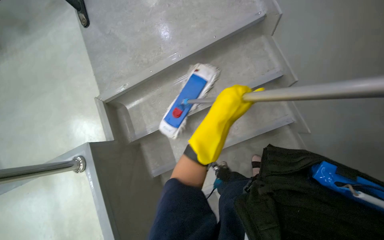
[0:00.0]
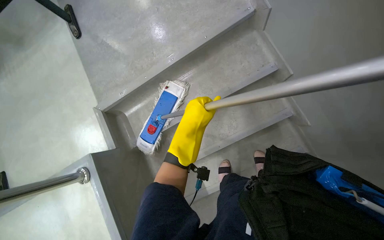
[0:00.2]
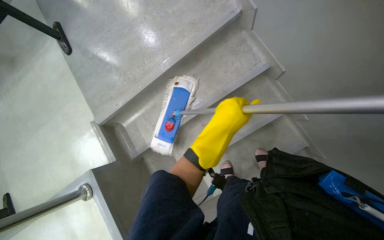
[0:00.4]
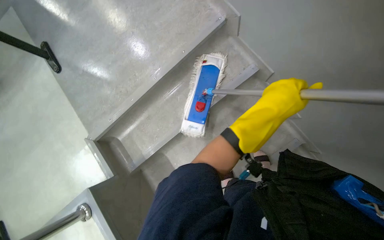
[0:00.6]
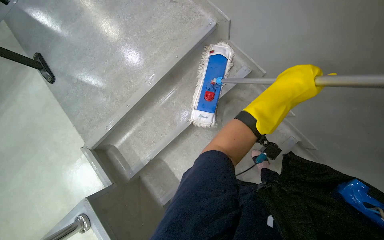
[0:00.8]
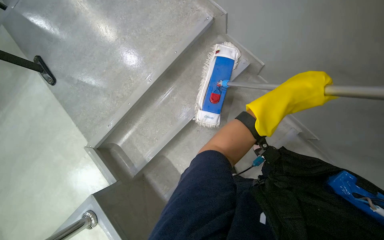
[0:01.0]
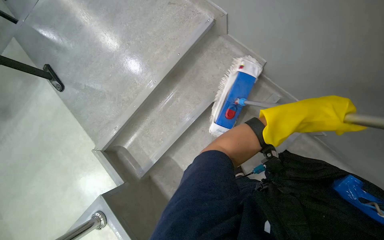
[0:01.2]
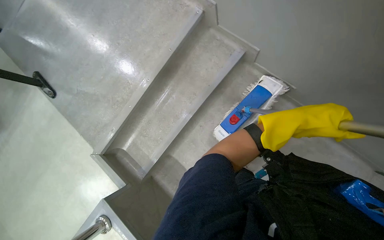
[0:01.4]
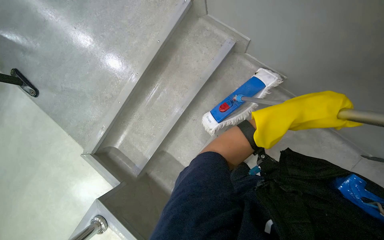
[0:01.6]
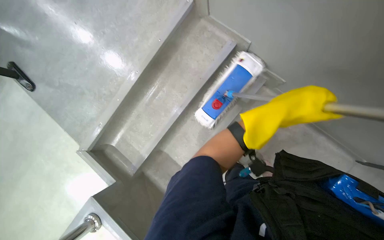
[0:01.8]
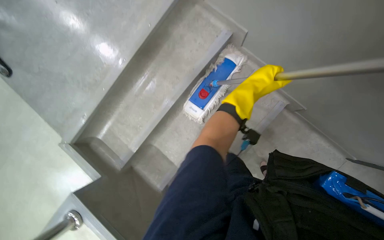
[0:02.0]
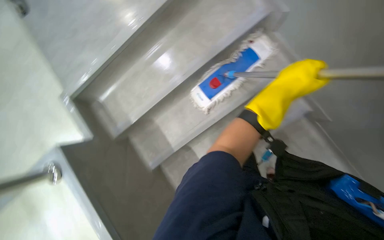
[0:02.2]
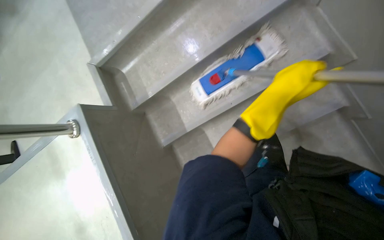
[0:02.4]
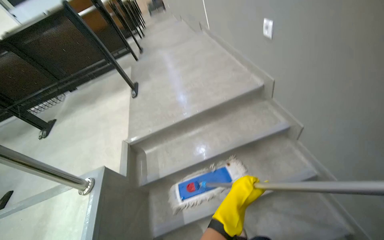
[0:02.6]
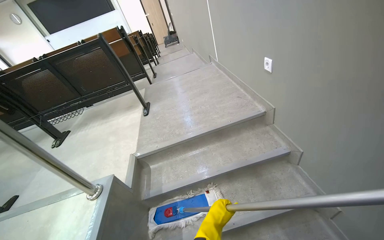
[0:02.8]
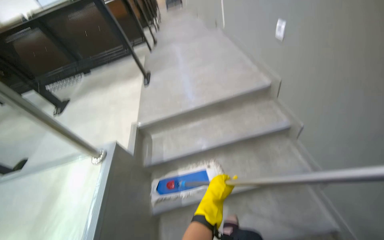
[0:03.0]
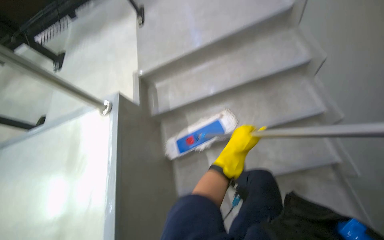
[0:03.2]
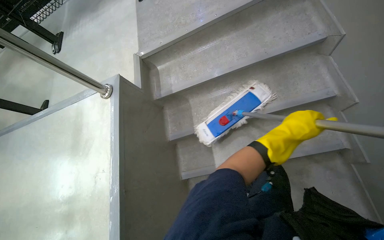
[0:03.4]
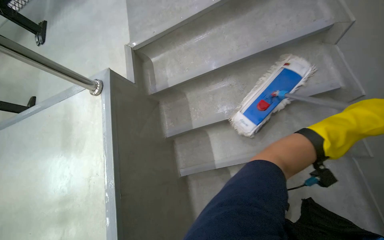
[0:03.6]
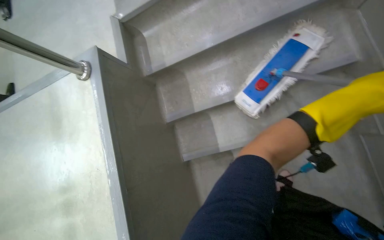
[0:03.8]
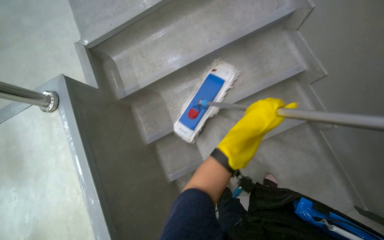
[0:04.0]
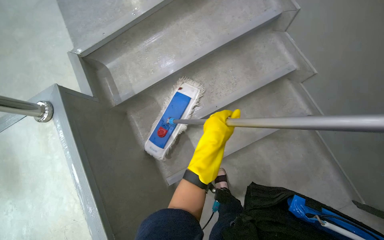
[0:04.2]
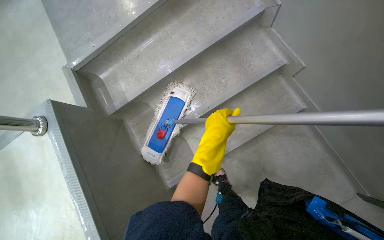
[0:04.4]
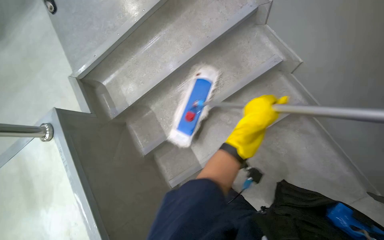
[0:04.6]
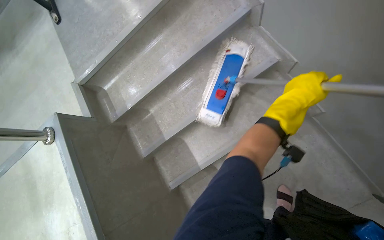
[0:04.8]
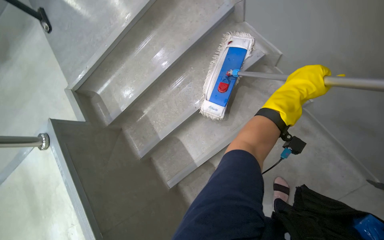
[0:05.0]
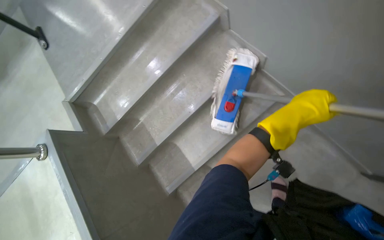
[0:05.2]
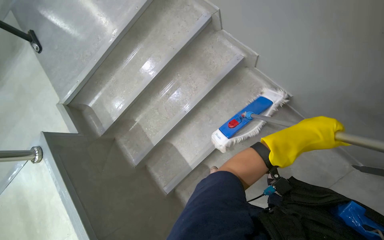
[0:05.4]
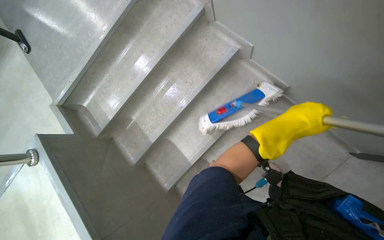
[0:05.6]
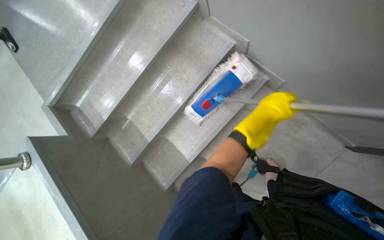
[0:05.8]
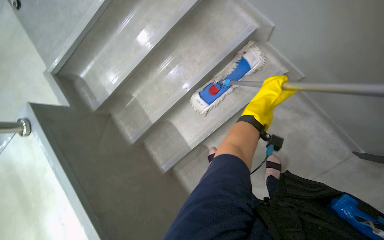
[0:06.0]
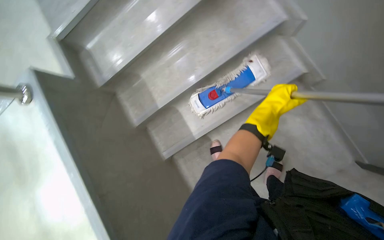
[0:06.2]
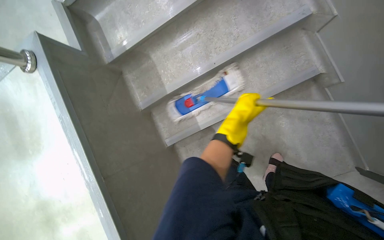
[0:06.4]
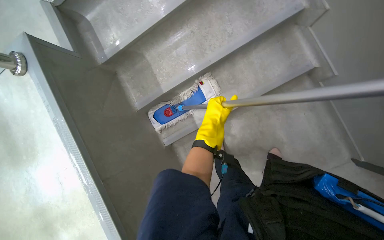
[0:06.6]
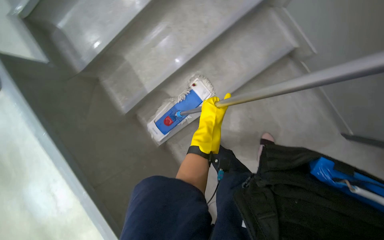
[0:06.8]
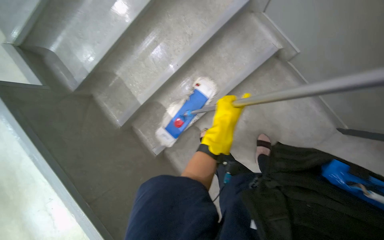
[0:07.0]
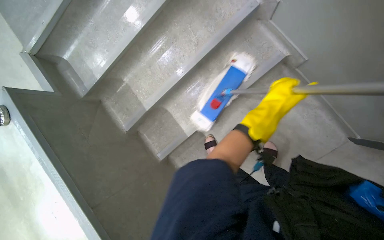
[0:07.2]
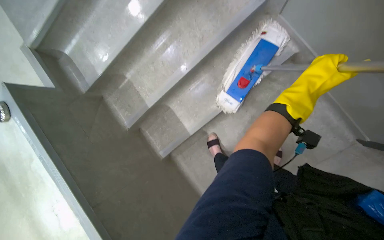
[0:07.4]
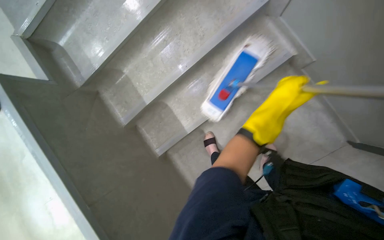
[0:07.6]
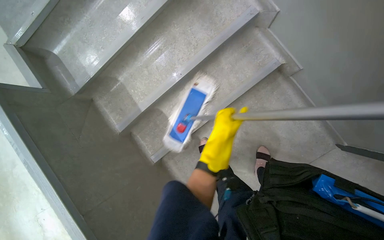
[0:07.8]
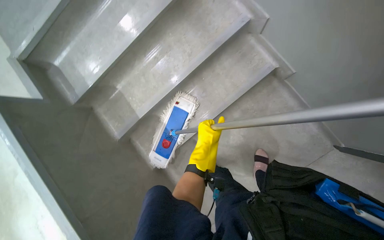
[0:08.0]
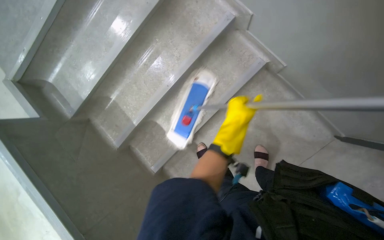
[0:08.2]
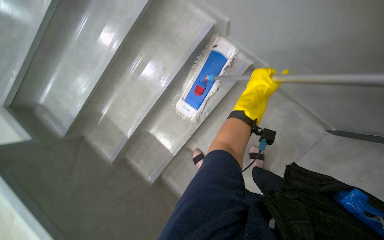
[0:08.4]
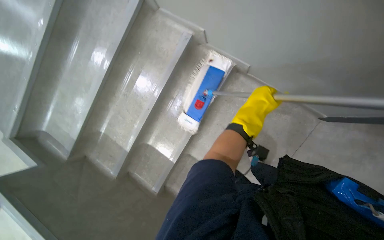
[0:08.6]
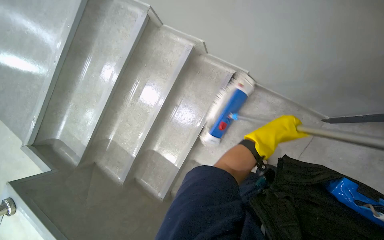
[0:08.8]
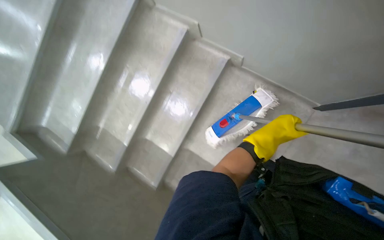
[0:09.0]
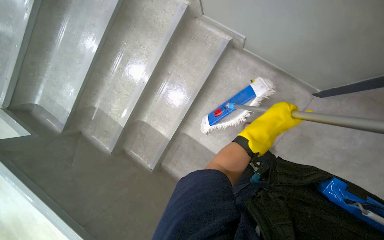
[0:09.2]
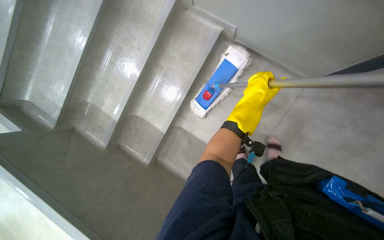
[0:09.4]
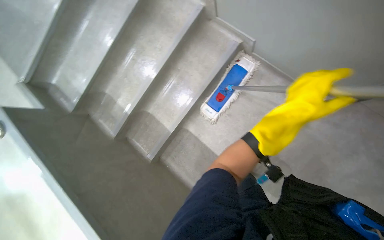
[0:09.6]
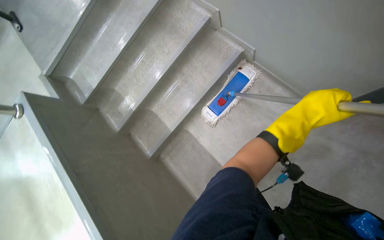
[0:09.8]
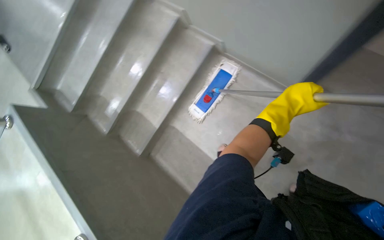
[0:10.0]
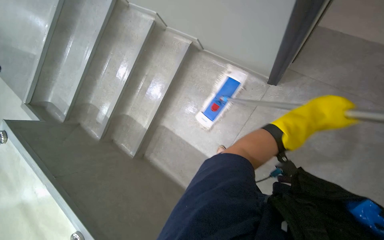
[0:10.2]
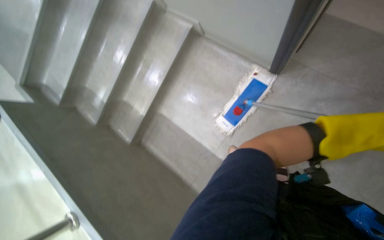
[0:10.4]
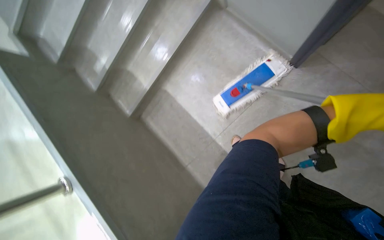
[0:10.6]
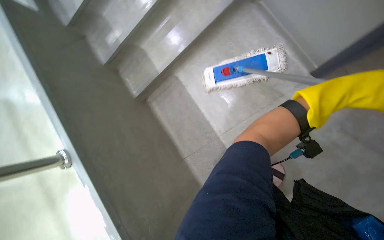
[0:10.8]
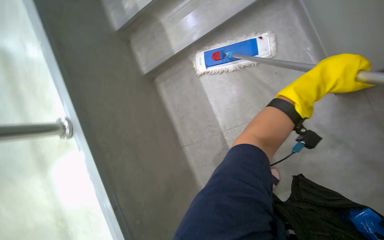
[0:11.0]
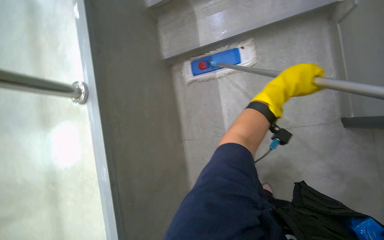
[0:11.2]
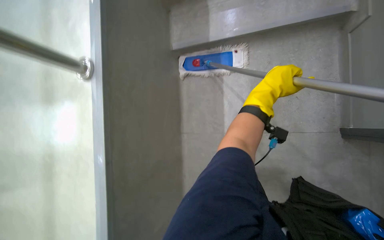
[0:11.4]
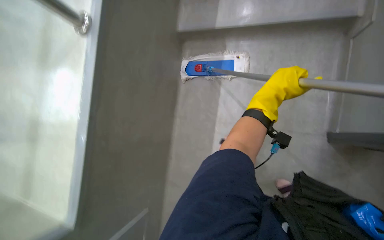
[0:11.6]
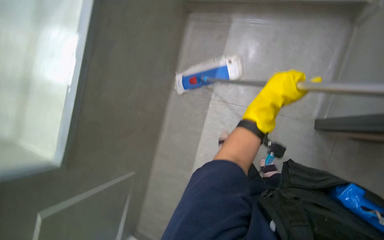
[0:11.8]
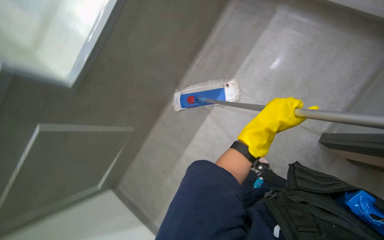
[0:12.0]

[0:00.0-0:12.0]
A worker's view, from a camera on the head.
Job: mopping floor.
The whole recording: Mopping stairs. The worker mops the stairs with a long-handled mop.
0:00.0 to 0:01.6: Everything in view rotates about 30 degrees counterclockwise. The right hand heads to the right and nearer to the camera, covering roughly 25 cm.
0:01.6 to 0:03.0: The view tips upward by approximately 20 degrees. Everything in view rotates some 35 degrees clockwise.
0:03.0 to 0:04.4: The view tips downward by roughly 30 degrees.
0:10.4 to 0:12.0: The camera pitches downward, by about 15 degrees. Everything in view rotates roughly 40 degrees clockwise.

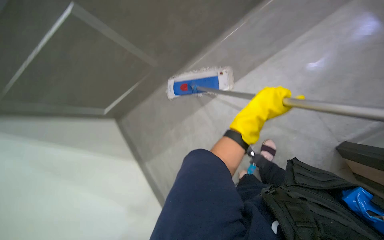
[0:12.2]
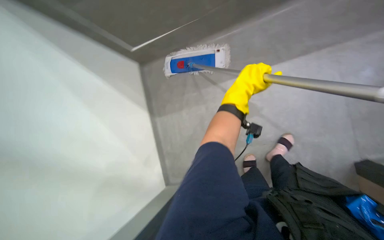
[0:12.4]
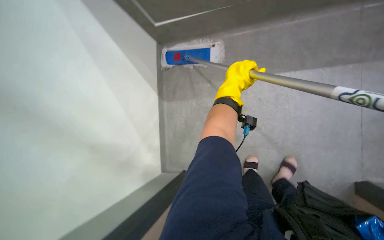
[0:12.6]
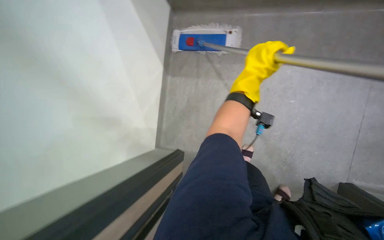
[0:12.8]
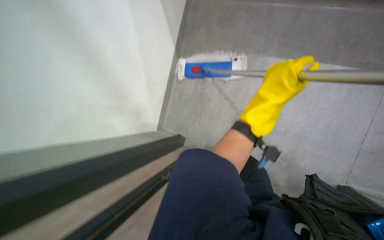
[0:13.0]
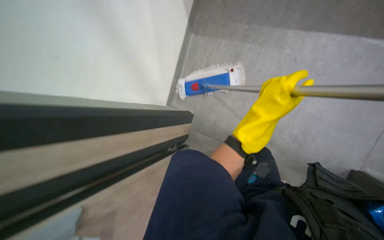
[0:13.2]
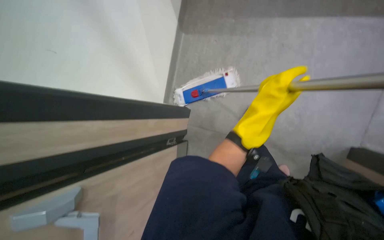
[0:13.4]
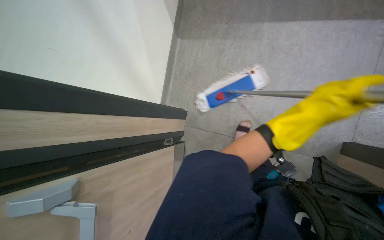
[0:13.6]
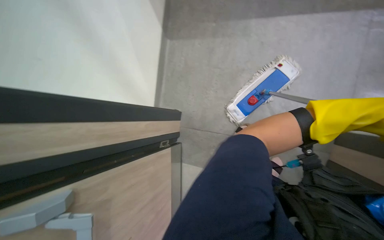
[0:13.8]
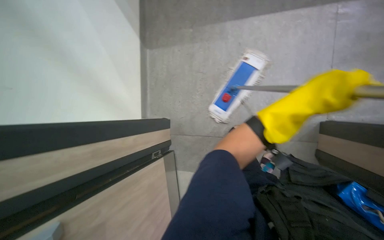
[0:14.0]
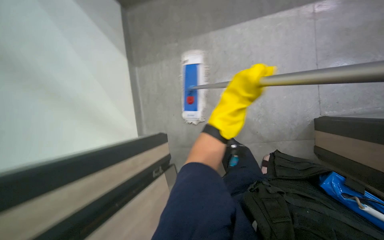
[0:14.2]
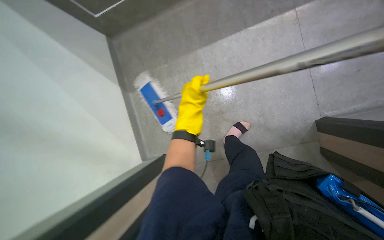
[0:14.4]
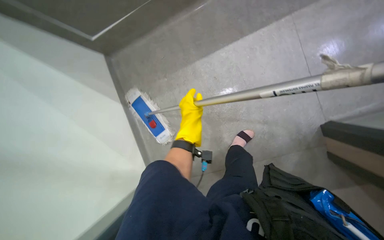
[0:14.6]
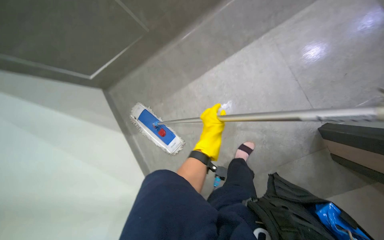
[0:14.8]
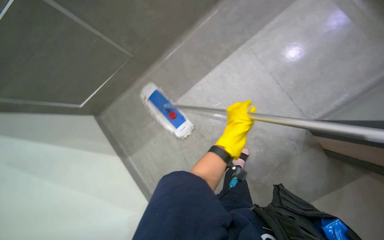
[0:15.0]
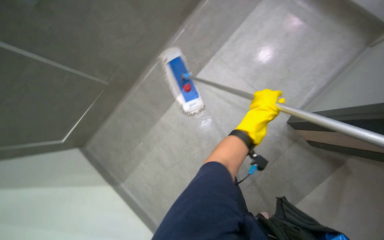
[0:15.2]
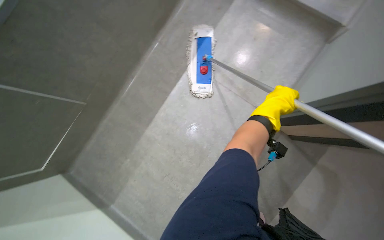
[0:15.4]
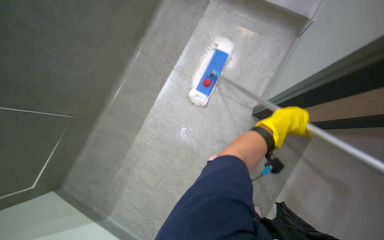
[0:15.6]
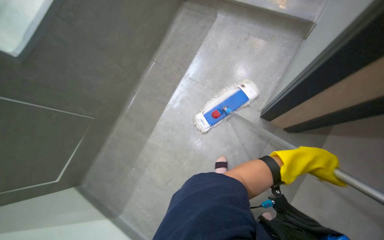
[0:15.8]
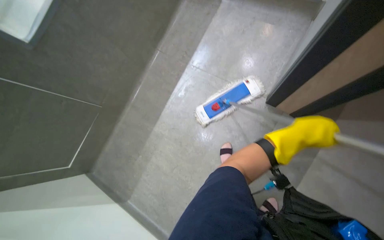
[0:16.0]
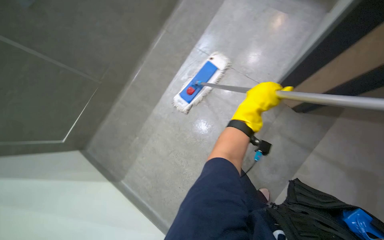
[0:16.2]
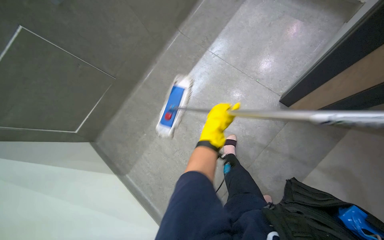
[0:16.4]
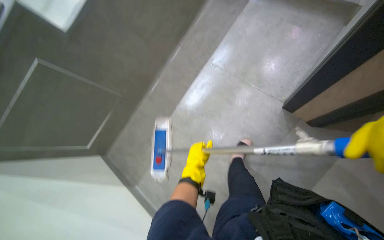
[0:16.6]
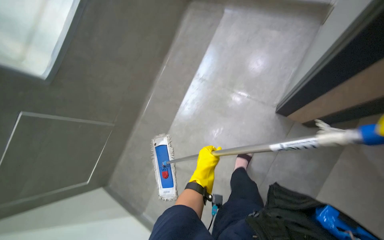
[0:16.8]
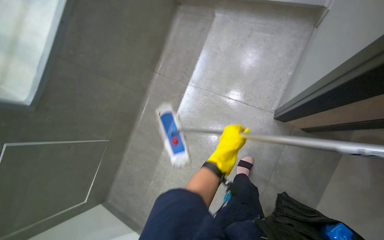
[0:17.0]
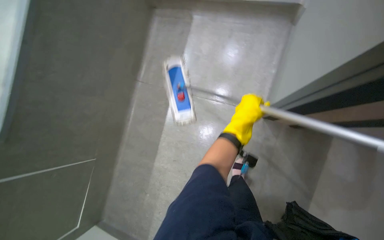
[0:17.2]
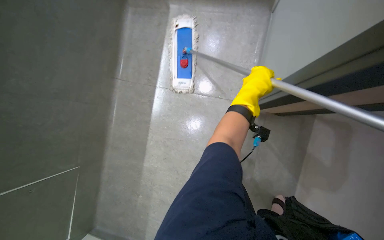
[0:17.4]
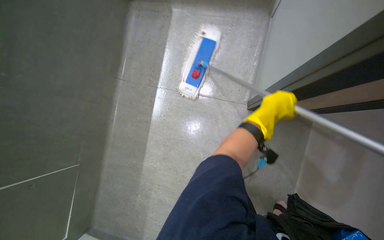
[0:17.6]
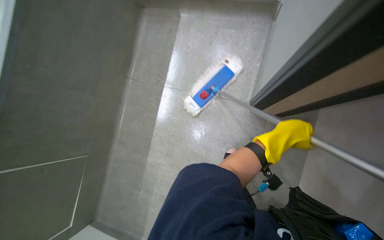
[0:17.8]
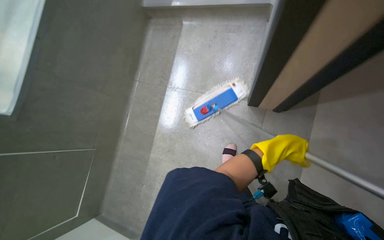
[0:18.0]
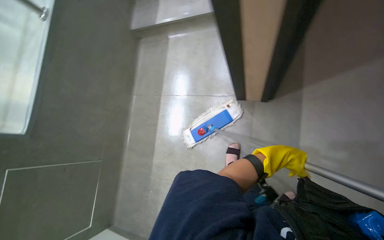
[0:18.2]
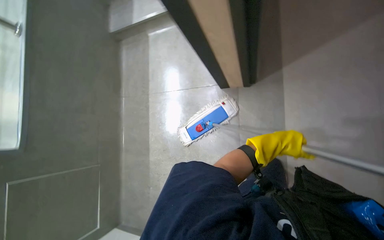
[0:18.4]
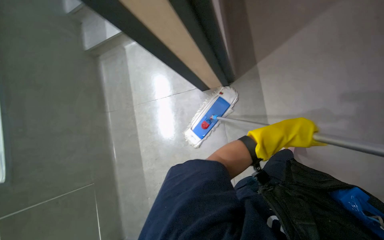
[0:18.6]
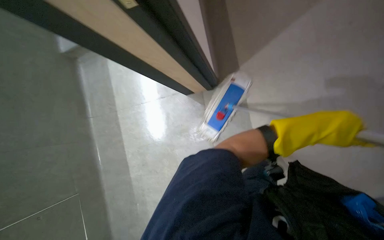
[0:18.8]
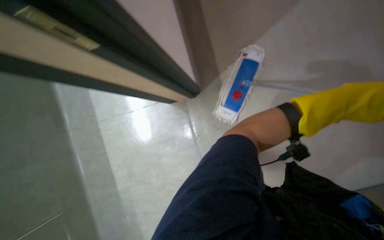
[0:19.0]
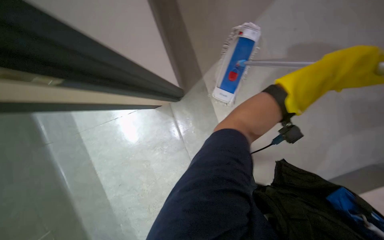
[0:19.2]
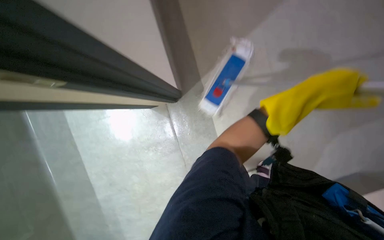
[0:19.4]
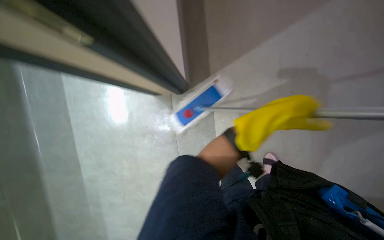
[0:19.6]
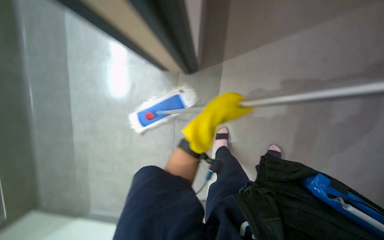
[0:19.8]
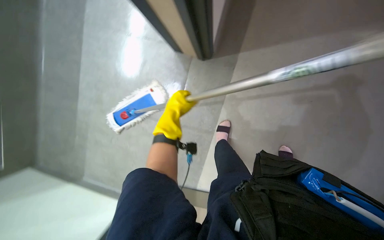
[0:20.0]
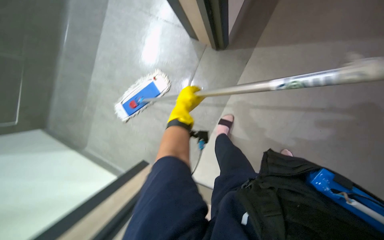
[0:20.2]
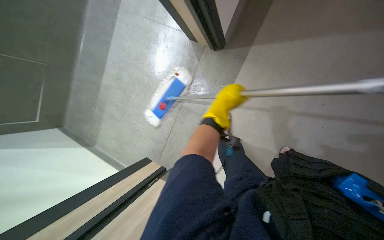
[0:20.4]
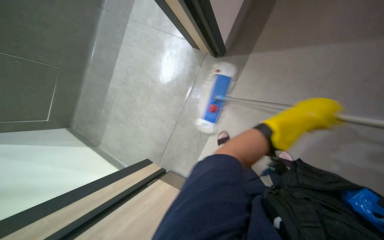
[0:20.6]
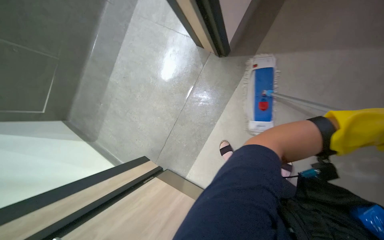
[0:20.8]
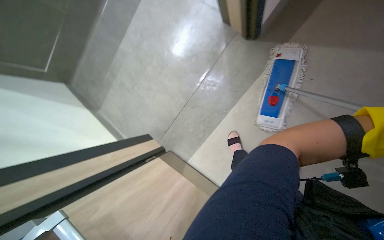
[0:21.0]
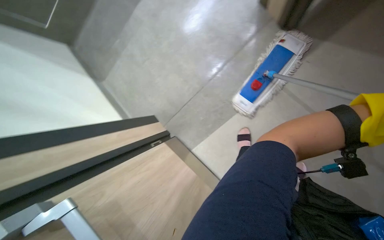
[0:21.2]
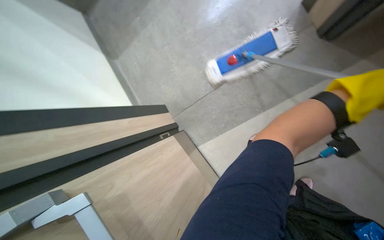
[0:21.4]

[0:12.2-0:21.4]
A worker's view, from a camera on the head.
Job: mopping floor.
The whole recording: Mopping stairs. The worker mops the stairs with a long-handled mop.
0:12.2 to 0:13.8: The wearer looks roughly 25 degrees further downward.
0:13.8 to 0:15.2: The camera pitches upward, by about 25 degrees. Everything in view rotates some 45 degrees counterclockwise.
0:15.2 to 0:16.8: The view tilts approximately 15 degrees upward.
